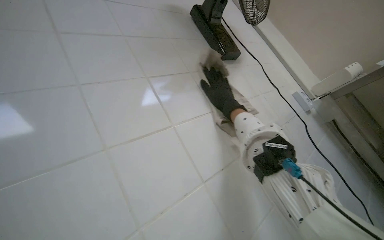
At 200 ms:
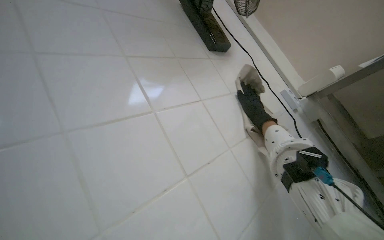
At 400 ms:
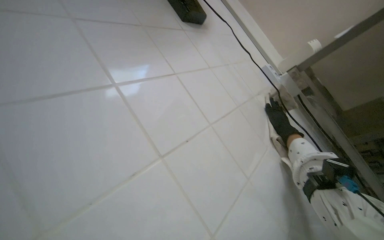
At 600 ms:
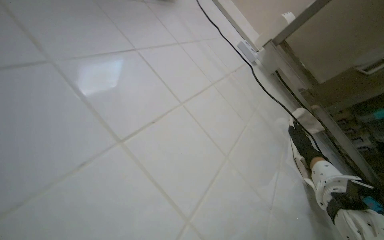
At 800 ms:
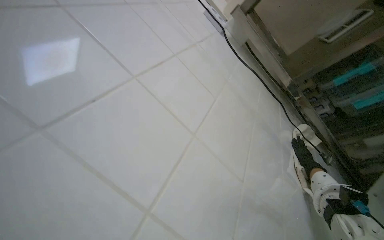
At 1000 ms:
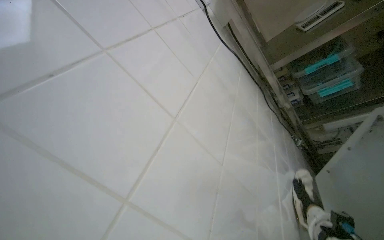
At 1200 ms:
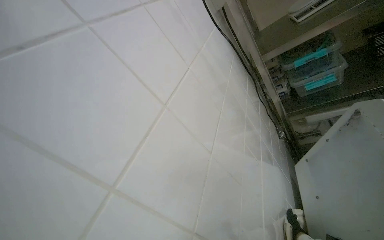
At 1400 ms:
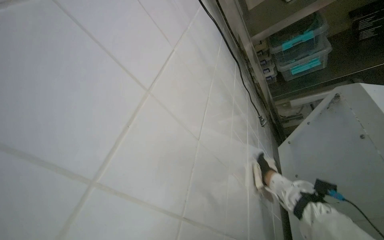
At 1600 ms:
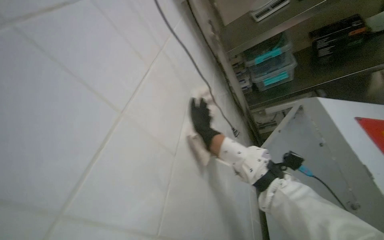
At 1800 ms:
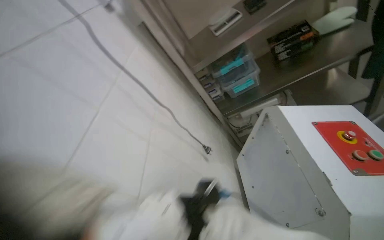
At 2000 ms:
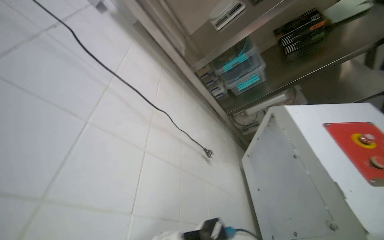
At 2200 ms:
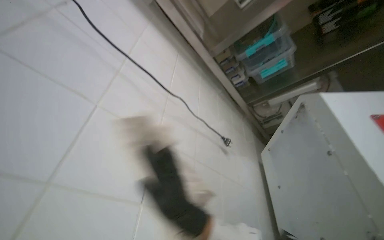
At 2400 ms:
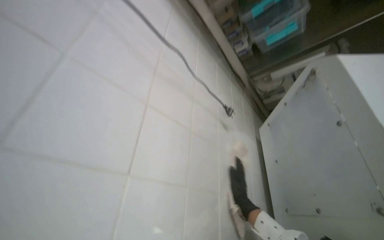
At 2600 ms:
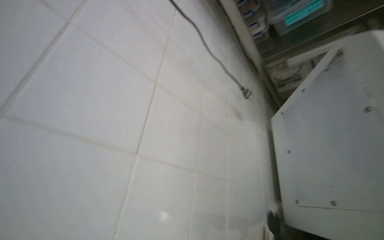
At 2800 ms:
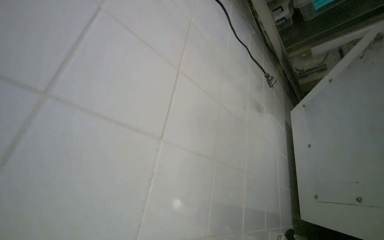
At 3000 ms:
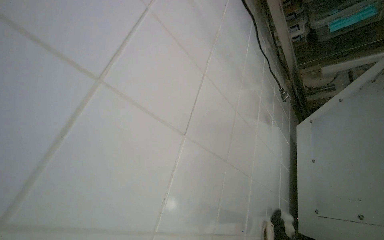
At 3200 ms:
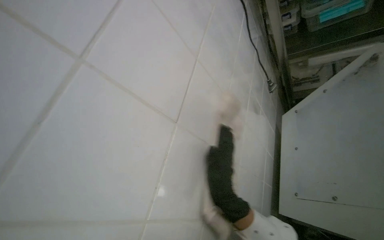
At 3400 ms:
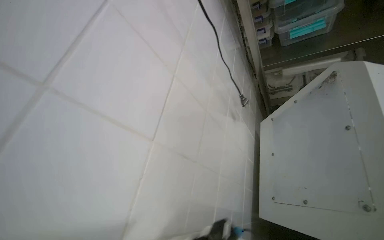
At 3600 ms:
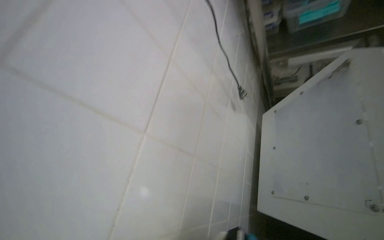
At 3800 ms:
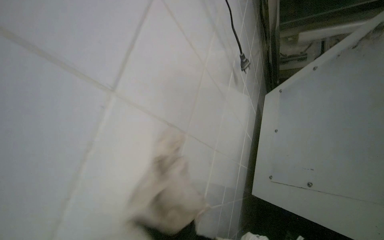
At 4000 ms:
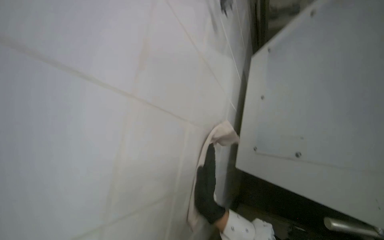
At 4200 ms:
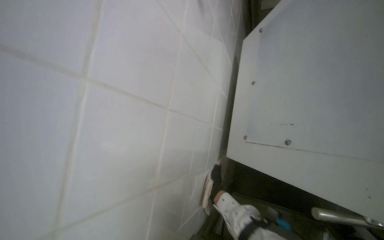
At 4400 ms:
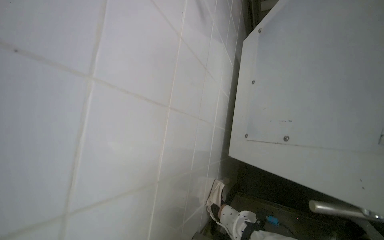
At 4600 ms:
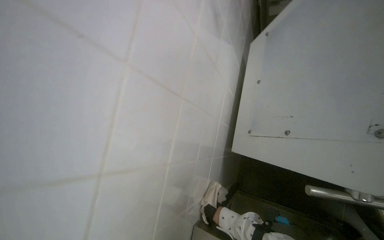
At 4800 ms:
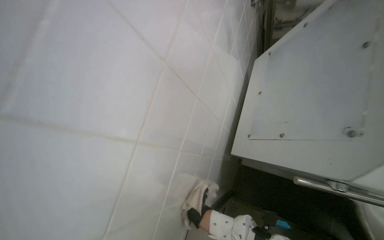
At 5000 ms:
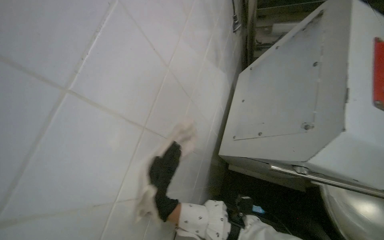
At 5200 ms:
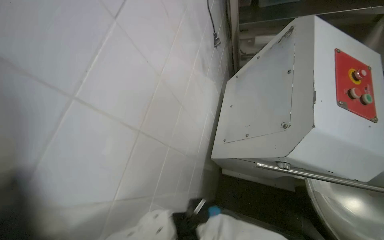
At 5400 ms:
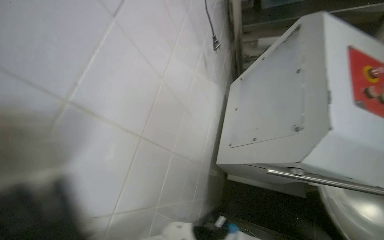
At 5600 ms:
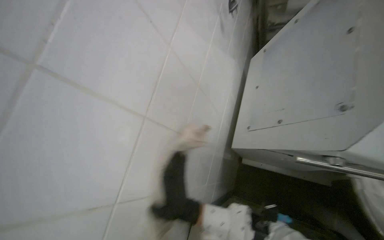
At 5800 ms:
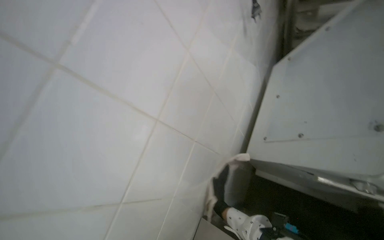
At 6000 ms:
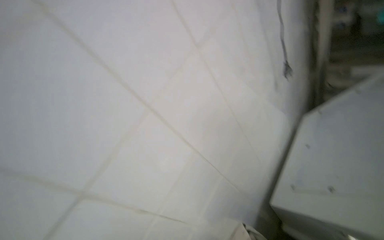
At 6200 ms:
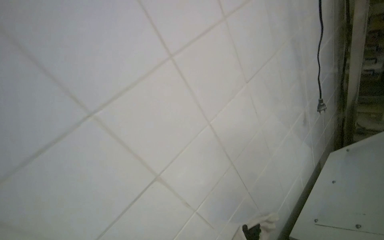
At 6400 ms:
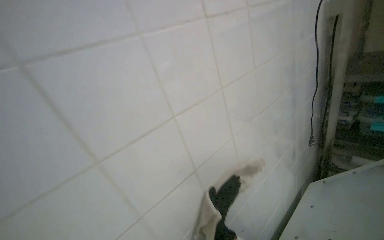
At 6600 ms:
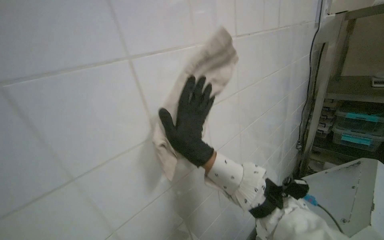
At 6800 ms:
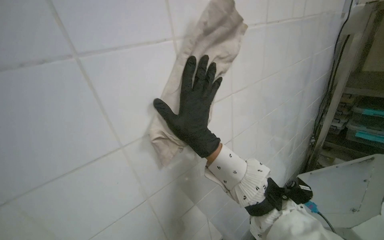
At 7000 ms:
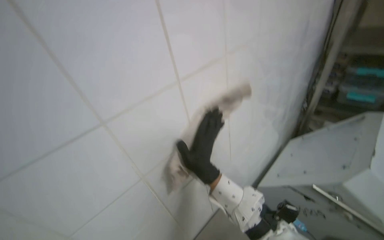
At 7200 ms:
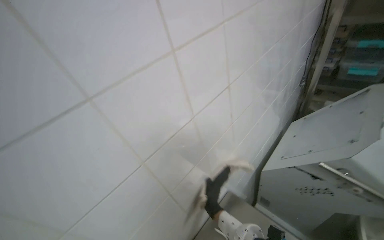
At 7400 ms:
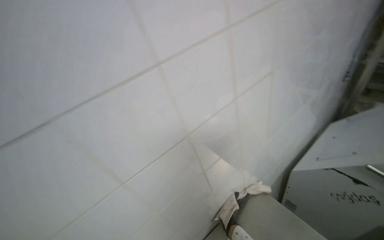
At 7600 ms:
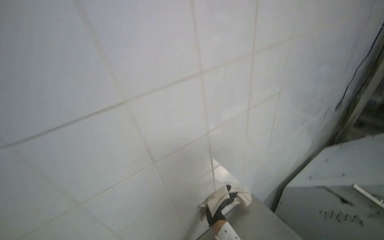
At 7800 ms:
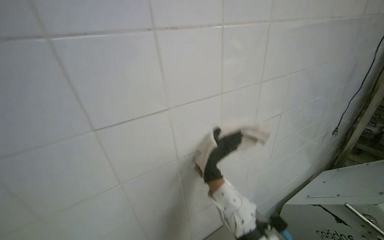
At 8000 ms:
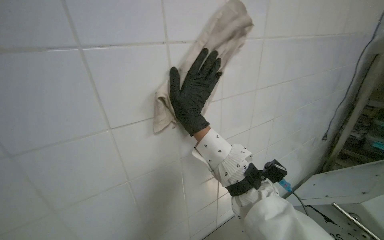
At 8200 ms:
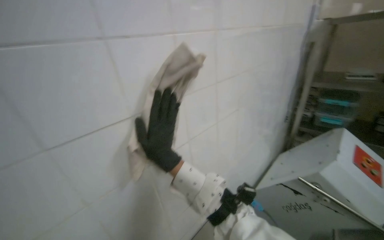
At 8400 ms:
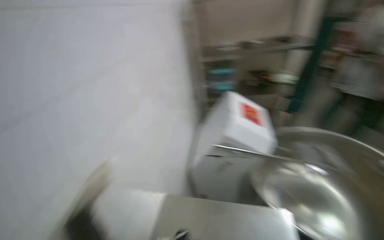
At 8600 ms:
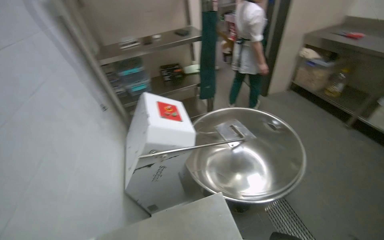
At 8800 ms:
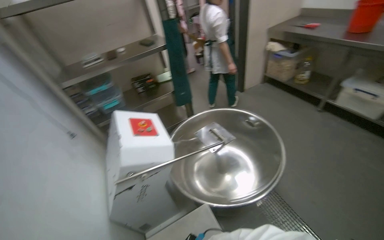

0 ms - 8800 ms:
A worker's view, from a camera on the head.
Job: wiping surfaces.
The whole recording: Wiping tiled kitchen wall. The worker wipes the tiled kitchen wall with a cleaning cloth, moving items like knives and a magnetic strip to clean the surface thoroughly.
0 ms - 1400 ms: The head turns to the right by about 40 degrees. The wearer looks approximately 30 degrees further downward.
1400 ms - 3000 ms: The wearer looks approximately 15 degrees further downward.
3000 ms - 4400 ms: The camera sweeps to the right, by roughly 20 degrees. The view tips downward by approximately 25 degrees.
5800 ms - 7400 ms: The head travels about 60 cm. The head turns to the left by approximately 30 degrees.
7400 ms - 8800 ms: The head rotates roughly 65 degrees to the right.

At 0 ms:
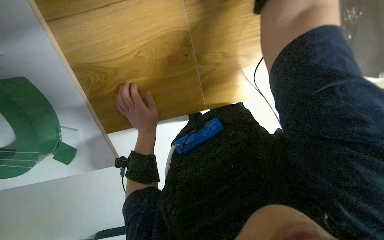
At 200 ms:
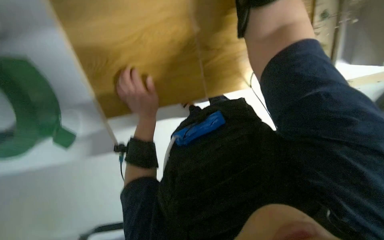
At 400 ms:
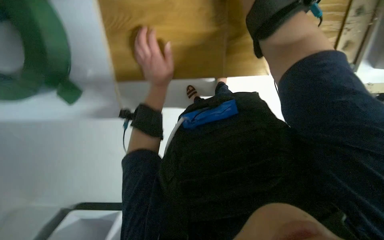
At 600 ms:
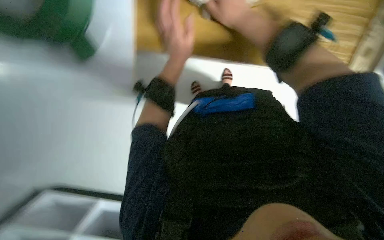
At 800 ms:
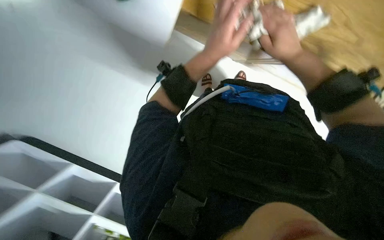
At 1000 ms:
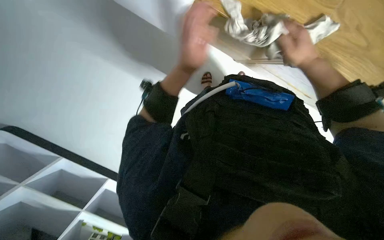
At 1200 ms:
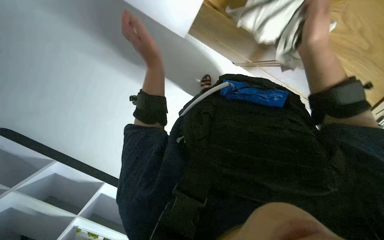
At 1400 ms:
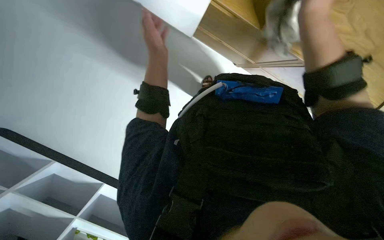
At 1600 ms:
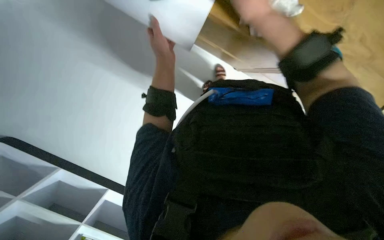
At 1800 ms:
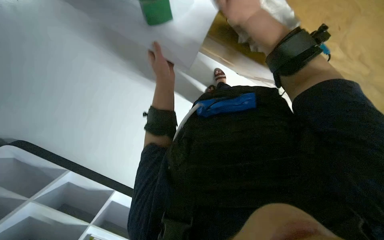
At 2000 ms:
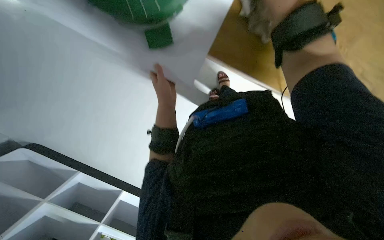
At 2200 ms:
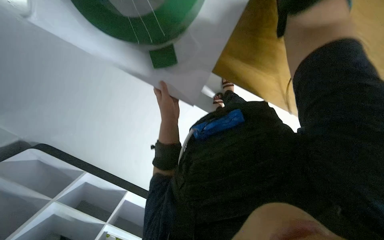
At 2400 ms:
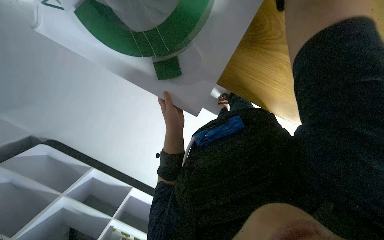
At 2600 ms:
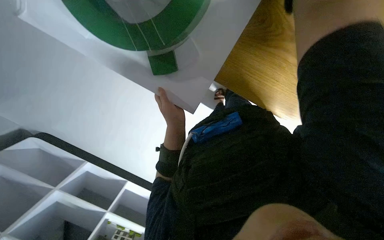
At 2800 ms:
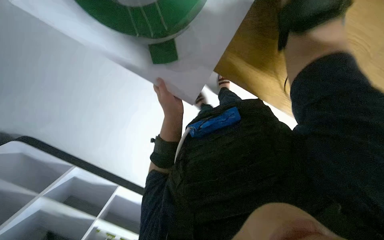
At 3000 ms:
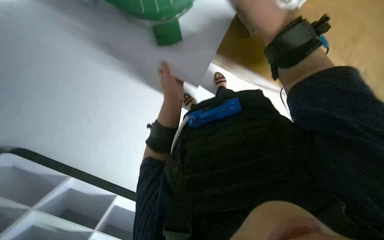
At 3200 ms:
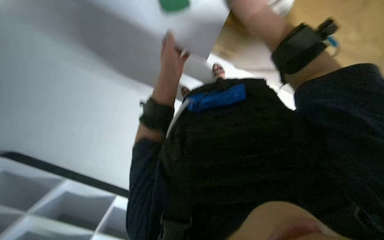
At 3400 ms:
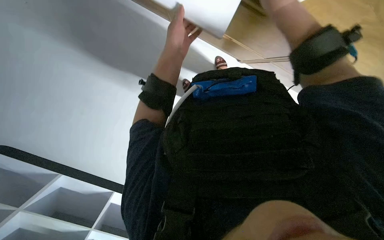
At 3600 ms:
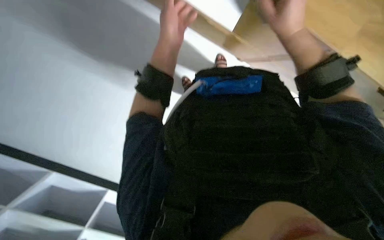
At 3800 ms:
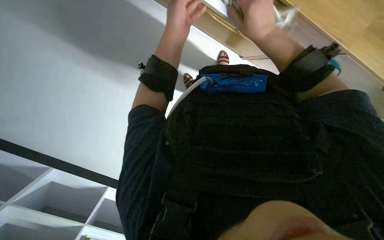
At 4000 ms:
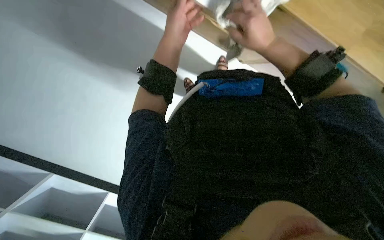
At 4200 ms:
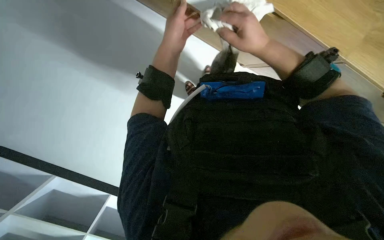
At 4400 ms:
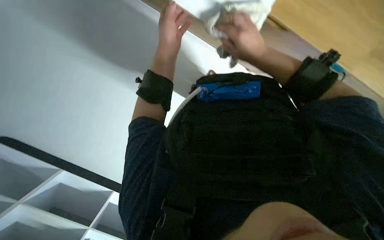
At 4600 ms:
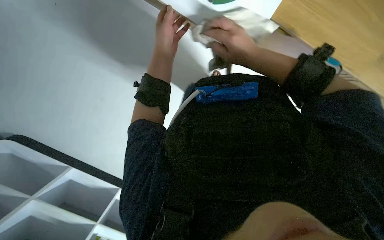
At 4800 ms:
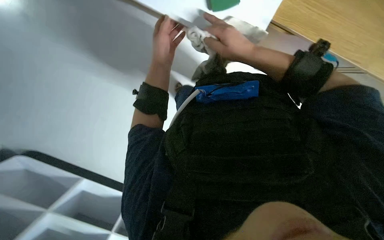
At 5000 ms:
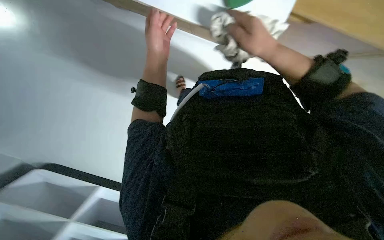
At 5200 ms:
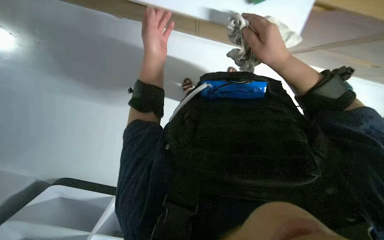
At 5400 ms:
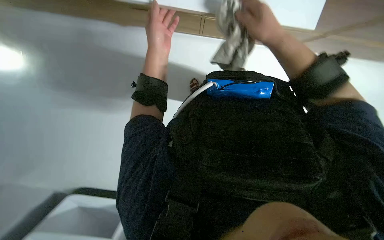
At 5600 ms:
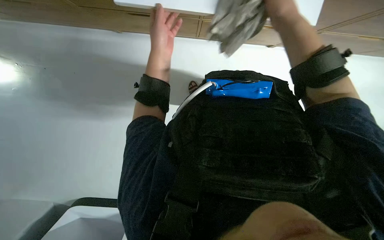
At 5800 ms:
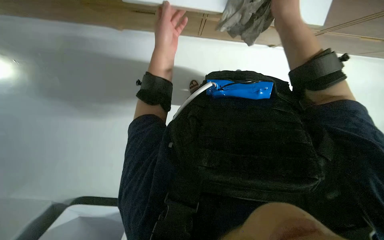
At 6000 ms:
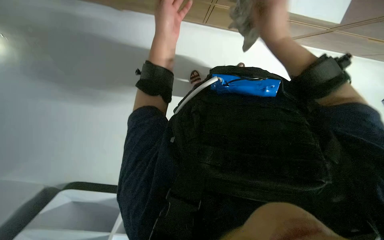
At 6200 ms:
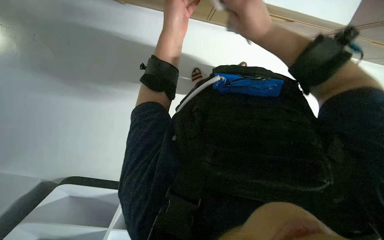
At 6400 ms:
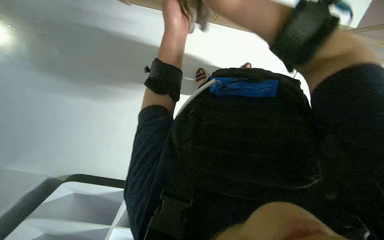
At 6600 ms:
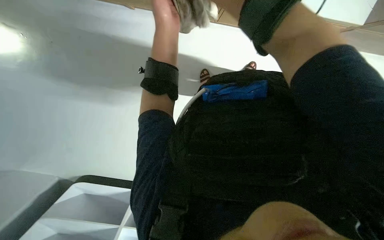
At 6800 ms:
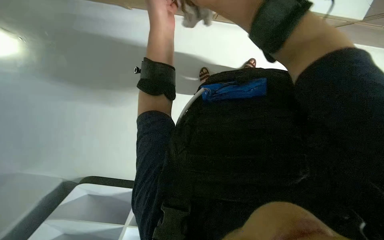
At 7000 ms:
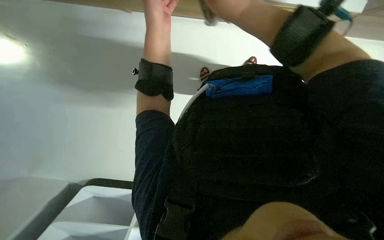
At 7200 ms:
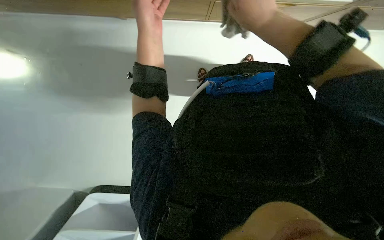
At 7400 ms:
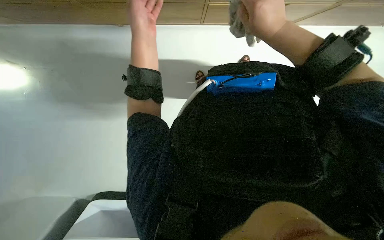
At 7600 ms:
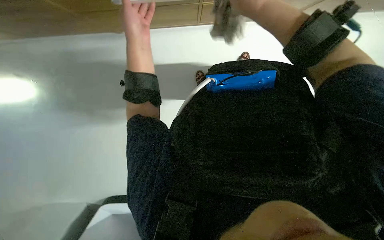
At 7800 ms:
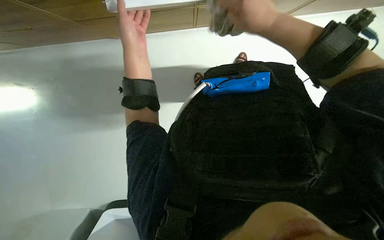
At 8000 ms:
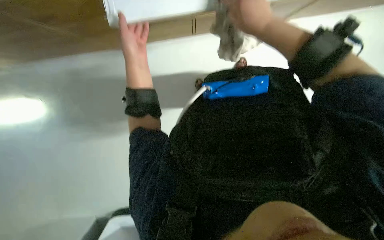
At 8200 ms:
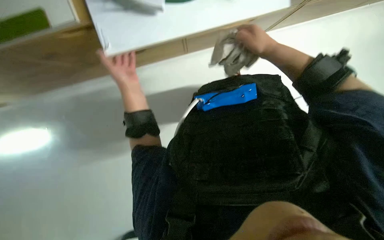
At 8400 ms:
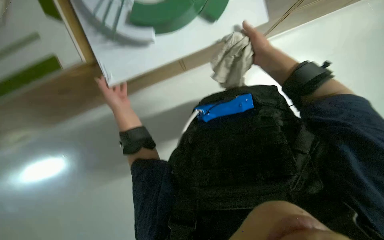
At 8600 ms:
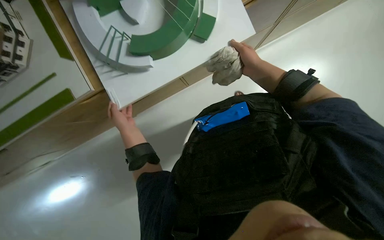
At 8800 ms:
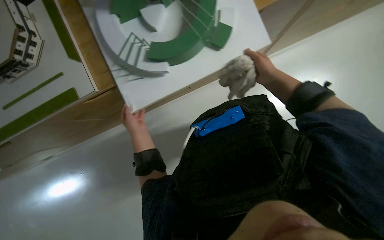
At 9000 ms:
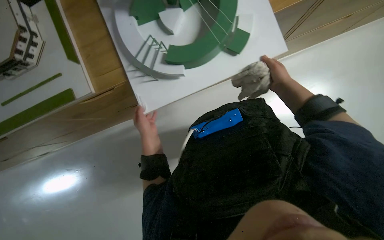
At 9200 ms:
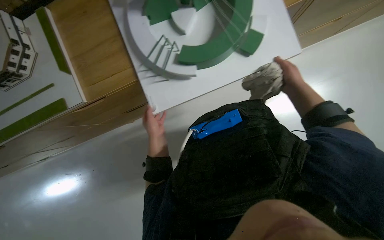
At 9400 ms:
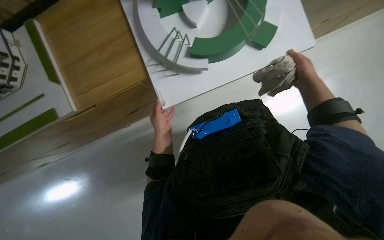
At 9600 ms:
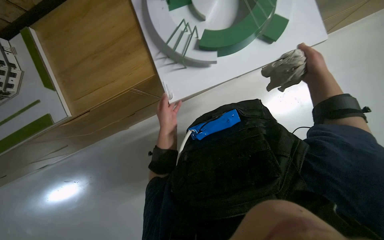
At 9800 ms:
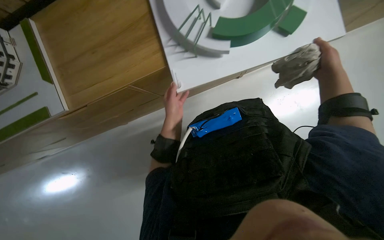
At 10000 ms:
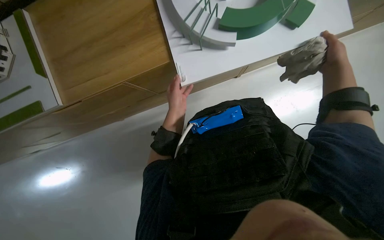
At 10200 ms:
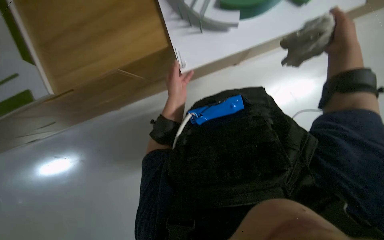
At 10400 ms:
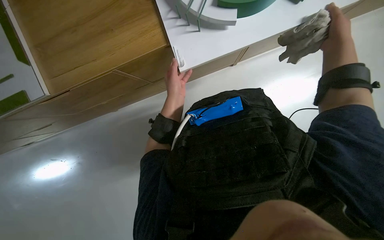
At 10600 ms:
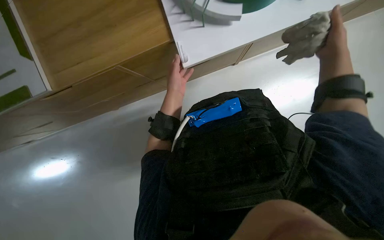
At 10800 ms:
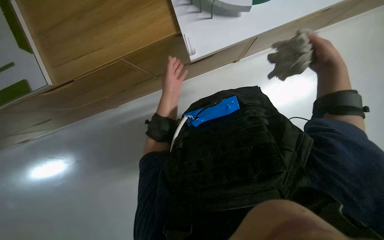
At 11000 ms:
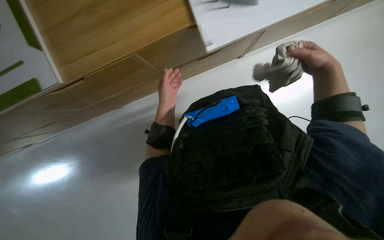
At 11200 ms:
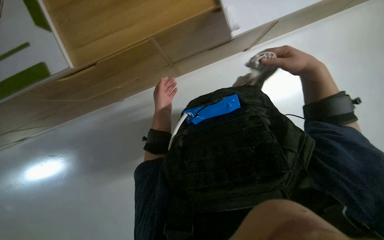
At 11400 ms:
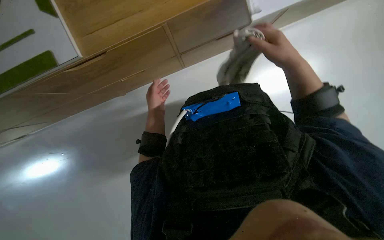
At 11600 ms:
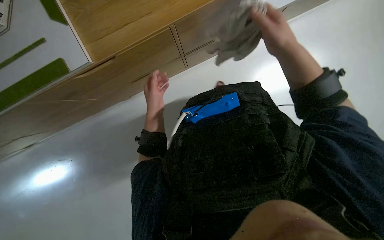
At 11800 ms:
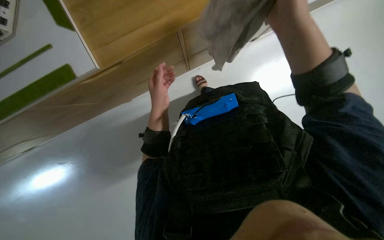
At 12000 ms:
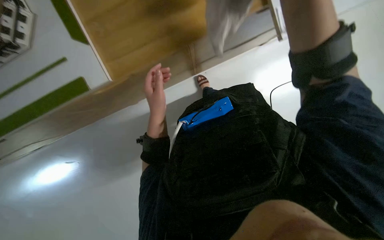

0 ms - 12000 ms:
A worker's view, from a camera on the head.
Job: wiping surfaces.
The whole recording: Cleaning model pieces. The worker picks up and wipes various model pieces with a cloth.
0 ms - 1600 ms: The scene rotates clockwise by about 25 degrees.
6000 ms - 7600 ms: The right hand is displaced nearer to the camera by roughly 10 cm.
7600 ms - 9000 ms: The view tilts some 15 degrees upward. The left hand is displaced down the picture by roughly 15 cm. Meanwhile the right hand heads farther from the camera and to the right, covering about 25 cm.
9000 ms - 10400 ms: The right hand moves nearer to the camera, about 15 cm.
10400 ms - 12000 ms: The left hand goes about 30 cm to the left, and goes farther from the camera and returns, about 25 cm each way.
